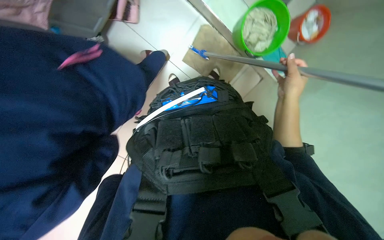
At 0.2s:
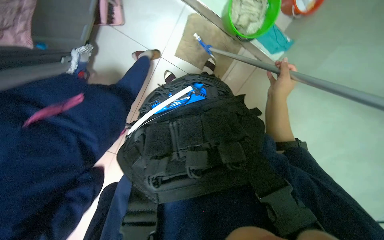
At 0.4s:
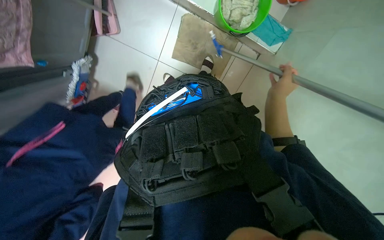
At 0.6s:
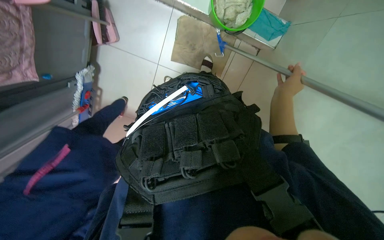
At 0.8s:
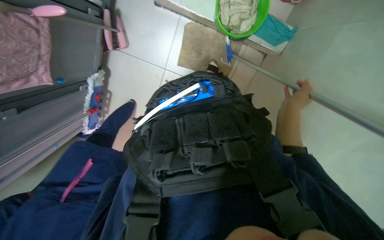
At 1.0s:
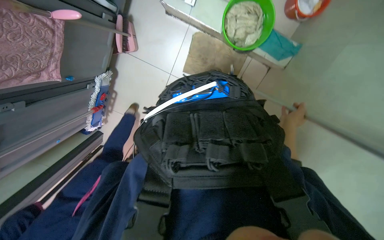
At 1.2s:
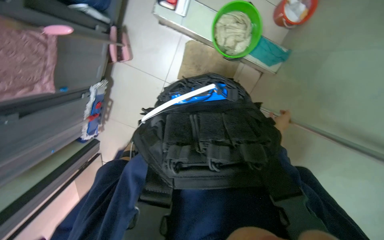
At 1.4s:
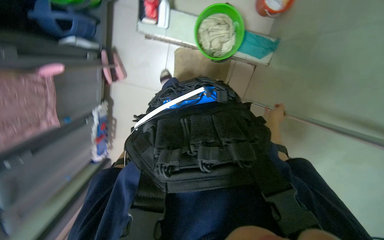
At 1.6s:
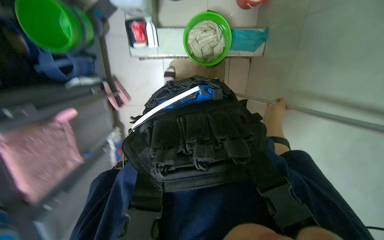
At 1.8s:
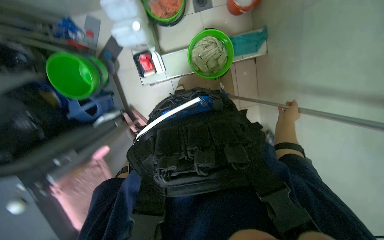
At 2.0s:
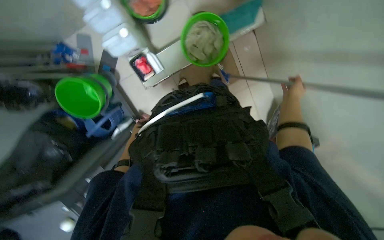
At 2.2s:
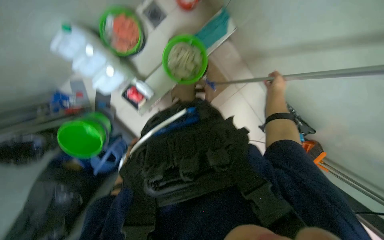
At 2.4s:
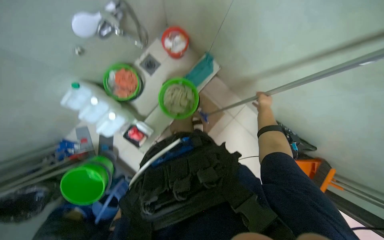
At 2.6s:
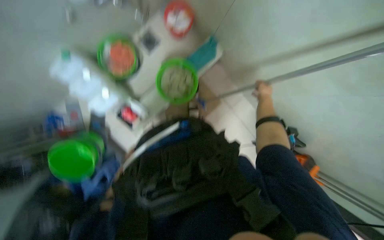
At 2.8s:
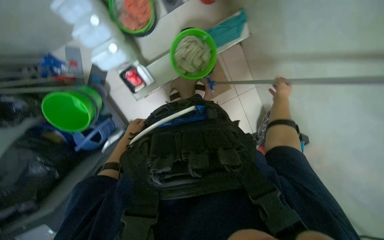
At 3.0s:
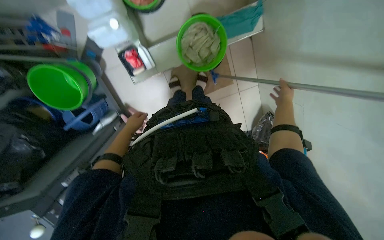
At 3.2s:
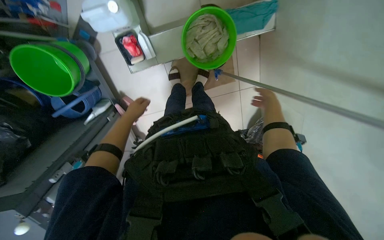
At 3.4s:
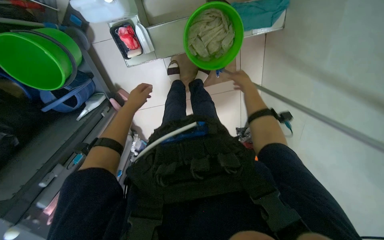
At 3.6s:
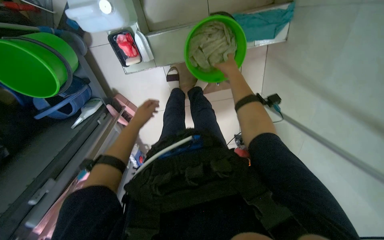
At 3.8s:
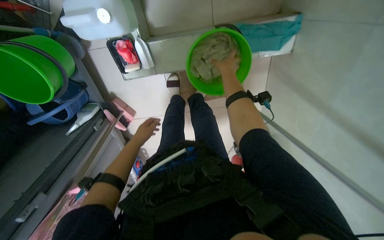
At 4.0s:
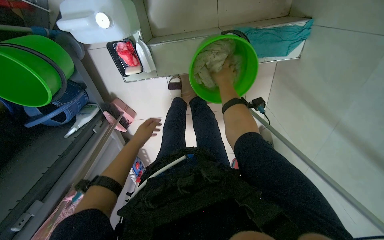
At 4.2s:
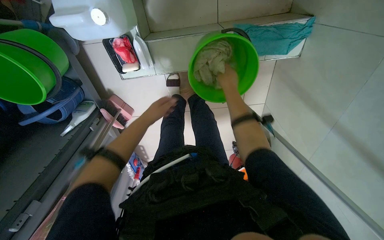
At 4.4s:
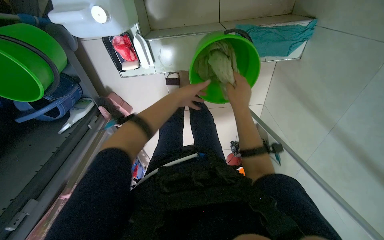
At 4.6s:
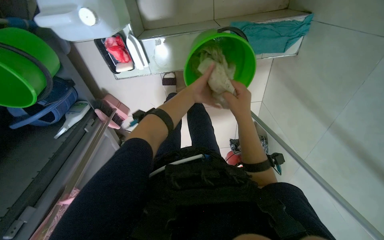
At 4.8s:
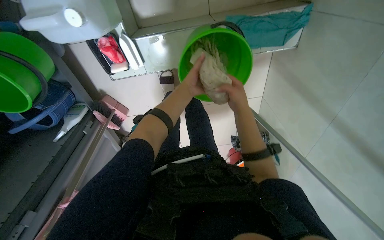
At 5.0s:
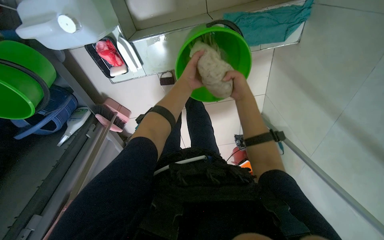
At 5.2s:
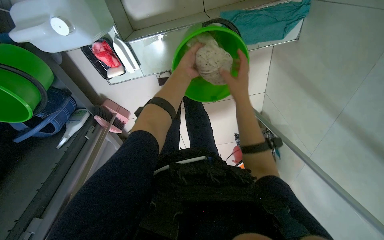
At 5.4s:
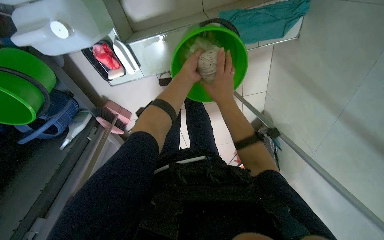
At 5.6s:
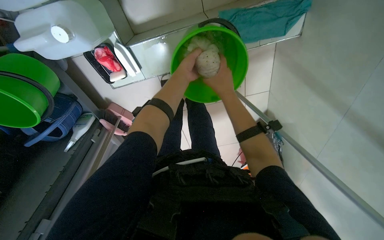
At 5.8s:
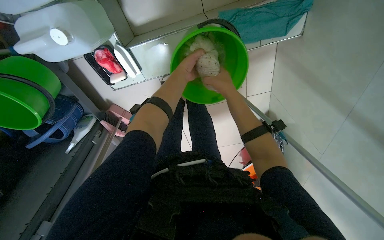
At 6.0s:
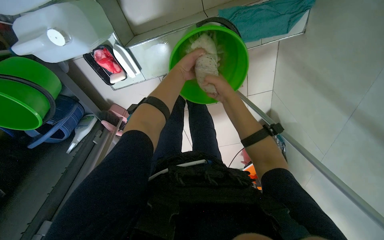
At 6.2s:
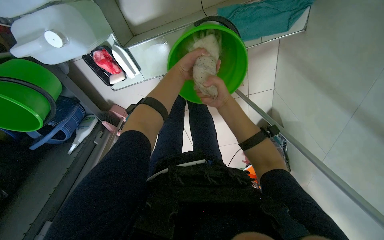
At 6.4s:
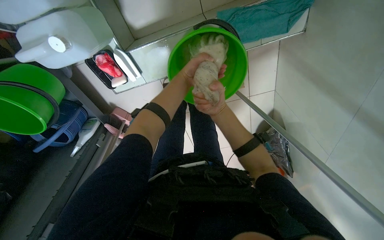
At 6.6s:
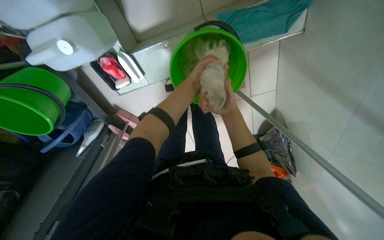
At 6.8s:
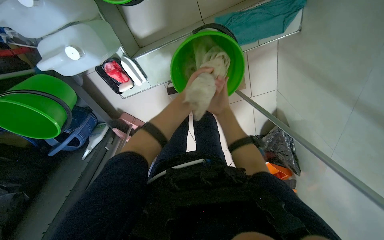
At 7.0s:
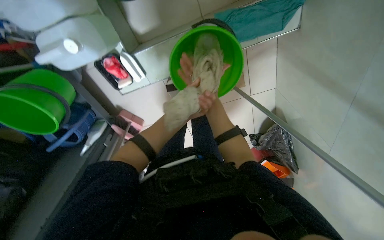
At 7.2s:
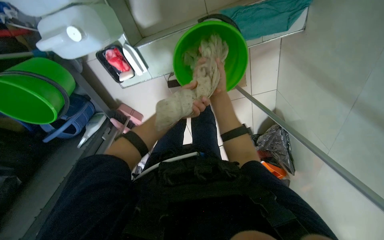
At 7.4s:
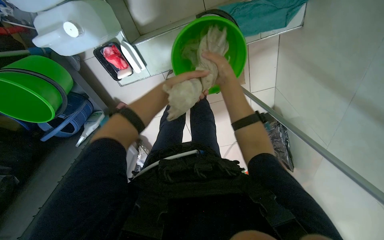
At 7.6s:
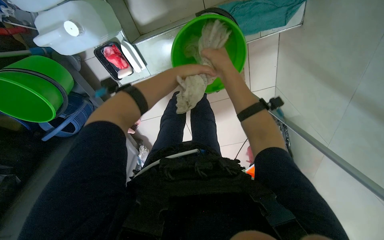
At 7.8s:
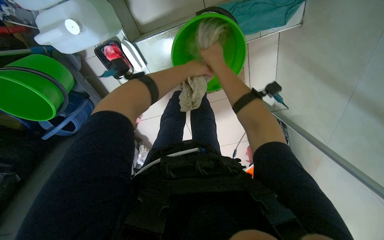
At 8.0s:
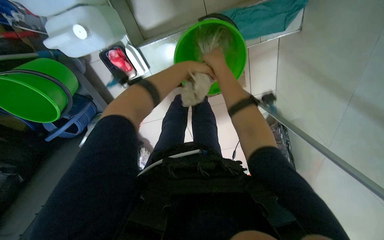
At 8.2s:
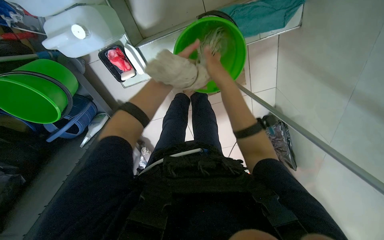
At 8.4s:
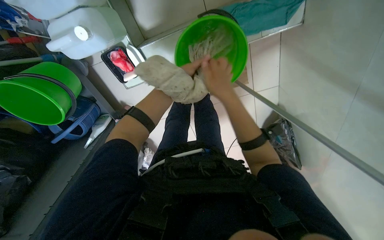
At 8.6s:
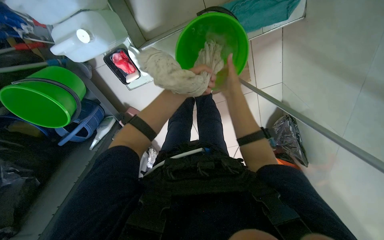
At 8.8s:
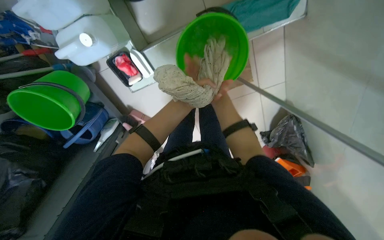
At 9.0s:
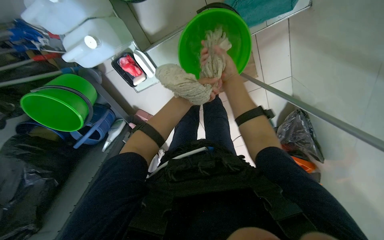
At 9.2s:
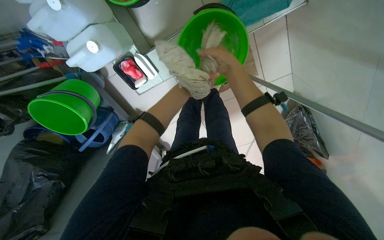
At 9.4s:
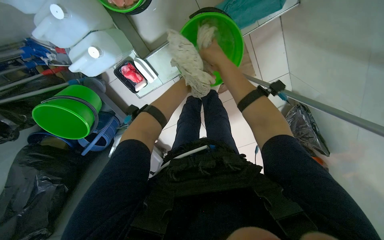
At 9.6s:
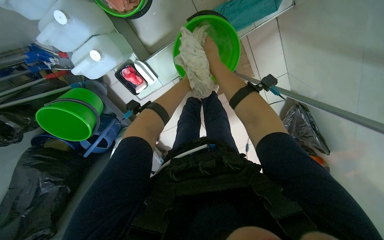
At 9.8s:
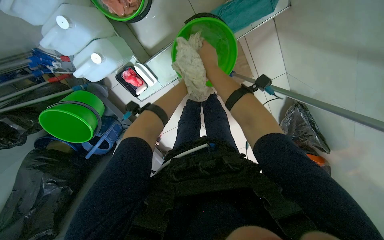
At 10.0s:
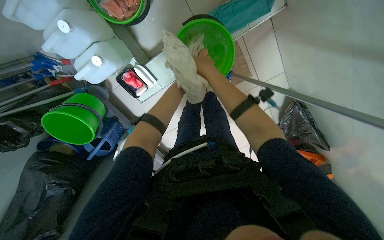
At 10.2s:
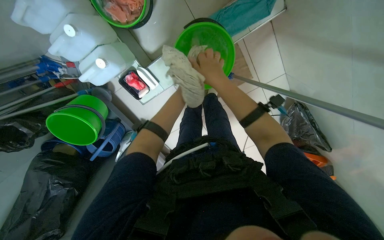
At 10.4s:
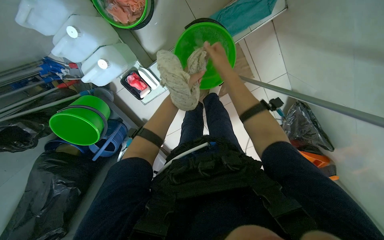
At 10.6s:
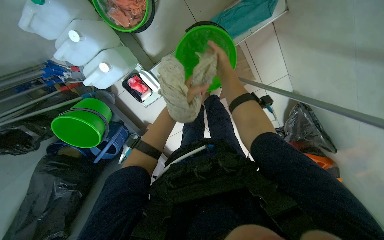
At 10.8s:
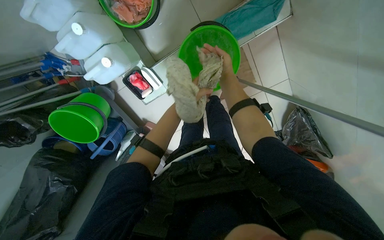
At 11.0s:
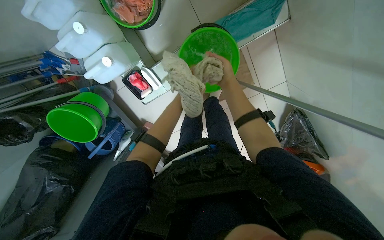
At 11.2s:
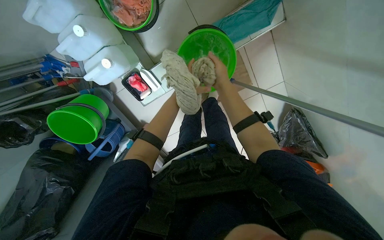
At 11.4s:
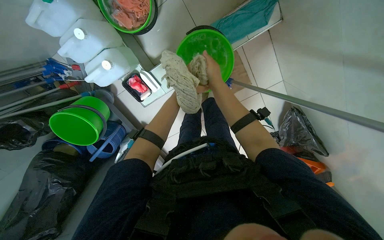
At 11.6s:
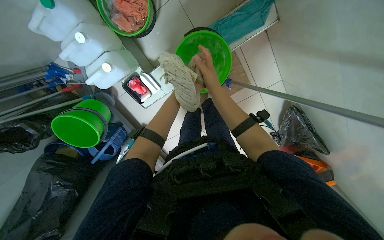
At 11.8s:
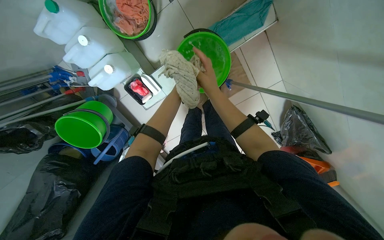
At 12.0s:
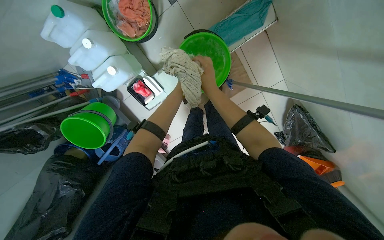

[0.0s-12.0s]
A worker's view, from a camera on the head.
Job: preparing cleaning supplies.
The whole recording: Preparing mop for cleaning. The worker prepares the mop by attaching the head, wetting it in a bucket, and wringing it out.
0.0s to 1.6s: Everything in view rotates about 40 degrees counterclockwise. The right hand travels farther from the camera and down the picture by about 20 cm.
3.0s to 4.4s: The camera is carried about 40 cm. The view tips downward by some 15 degrees.
4.4s to 6.0s: The left hand heads up the picture, covering approximately 10 cm.
6.0s to 7.6s: The right hand goes farther from the camera and returns, about 20 cm each way.
7.6s to 9.0s: The right hand shifts about 10 cm farther from the camera.
9.0s to 10.4s: The right hand goes nearer and farther, about 10 cm each way, reversing 3 times.
10.4s to 12.0s: The right hand heads down the picture, covering about 10 cm.

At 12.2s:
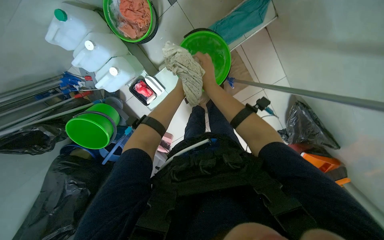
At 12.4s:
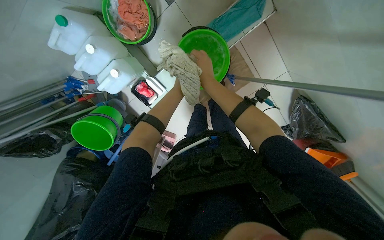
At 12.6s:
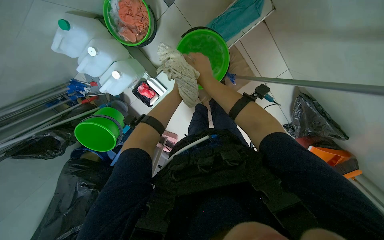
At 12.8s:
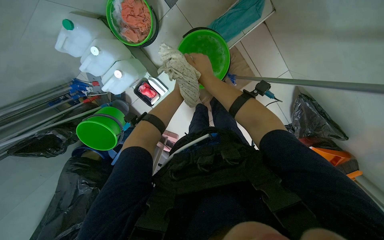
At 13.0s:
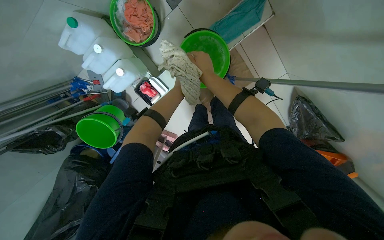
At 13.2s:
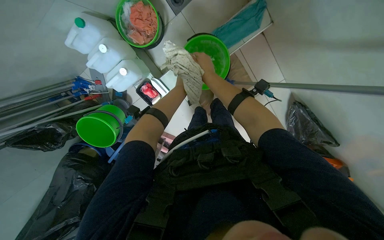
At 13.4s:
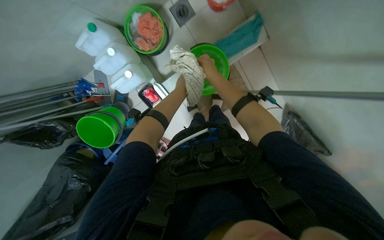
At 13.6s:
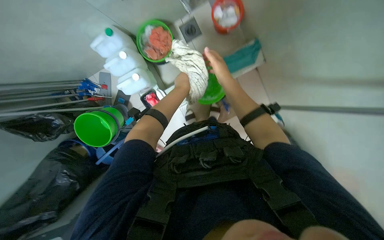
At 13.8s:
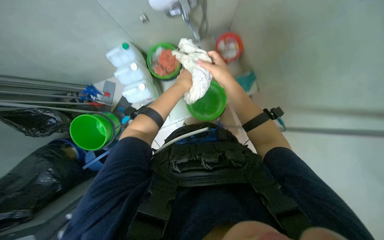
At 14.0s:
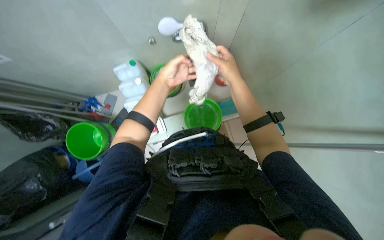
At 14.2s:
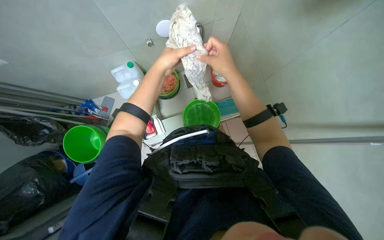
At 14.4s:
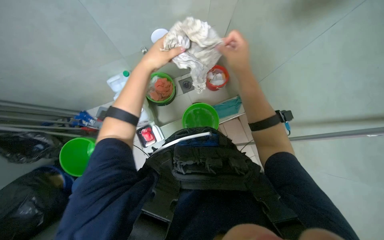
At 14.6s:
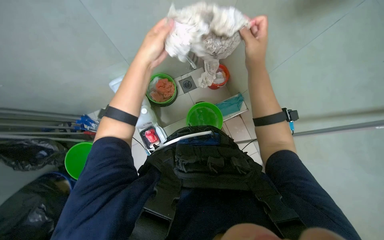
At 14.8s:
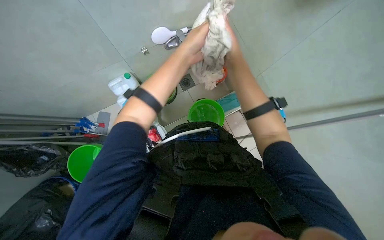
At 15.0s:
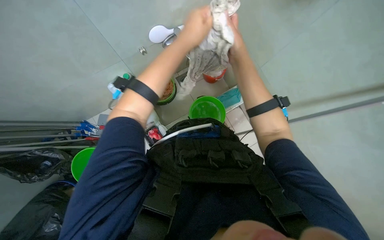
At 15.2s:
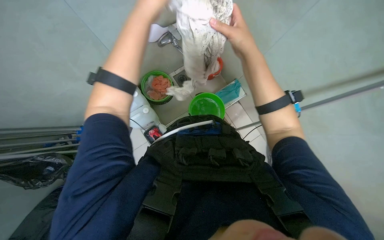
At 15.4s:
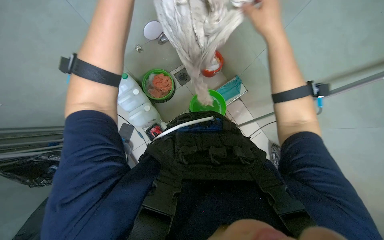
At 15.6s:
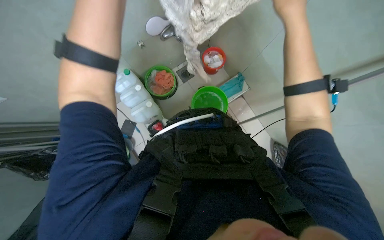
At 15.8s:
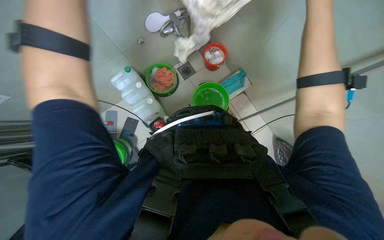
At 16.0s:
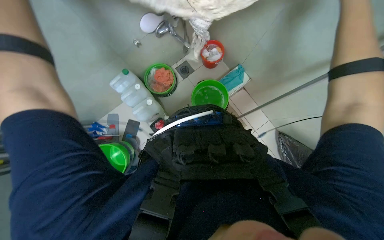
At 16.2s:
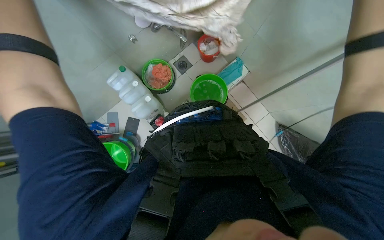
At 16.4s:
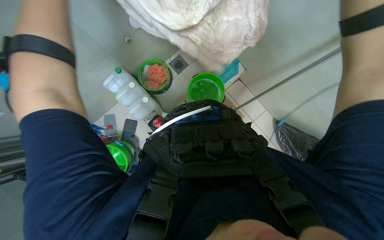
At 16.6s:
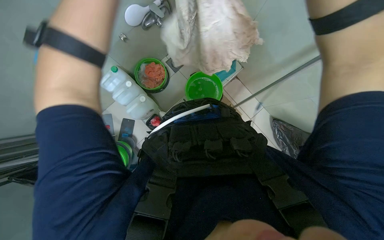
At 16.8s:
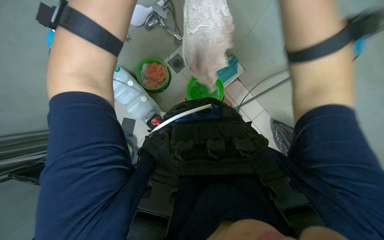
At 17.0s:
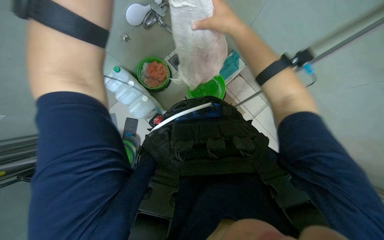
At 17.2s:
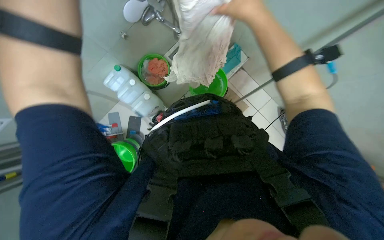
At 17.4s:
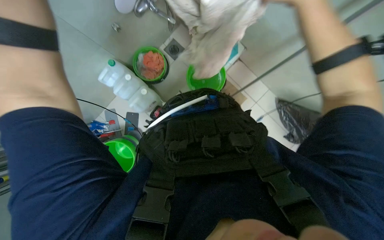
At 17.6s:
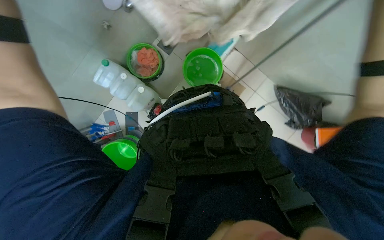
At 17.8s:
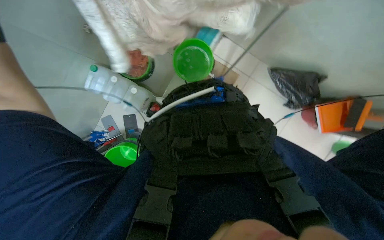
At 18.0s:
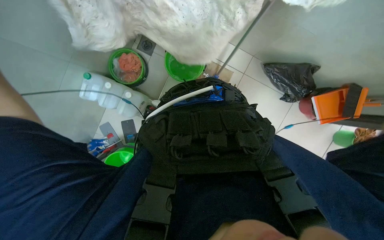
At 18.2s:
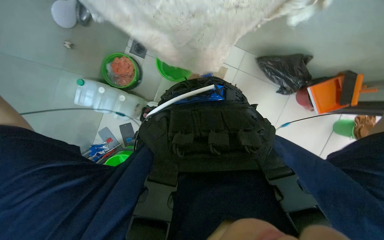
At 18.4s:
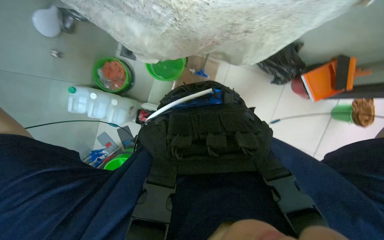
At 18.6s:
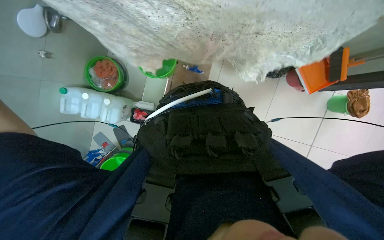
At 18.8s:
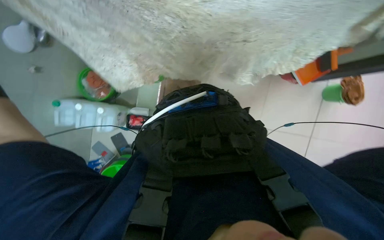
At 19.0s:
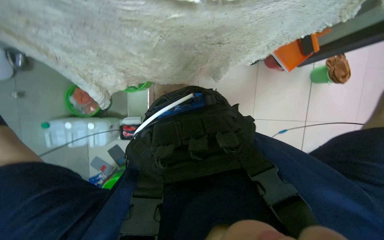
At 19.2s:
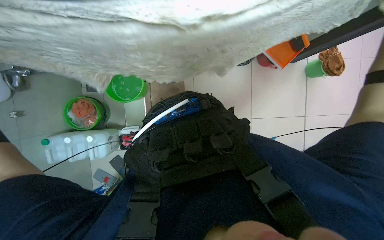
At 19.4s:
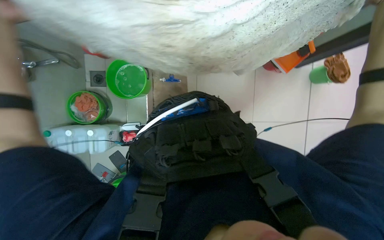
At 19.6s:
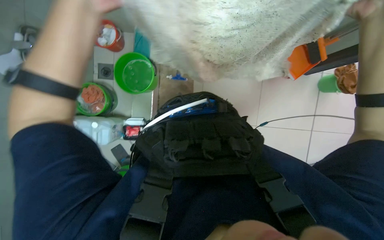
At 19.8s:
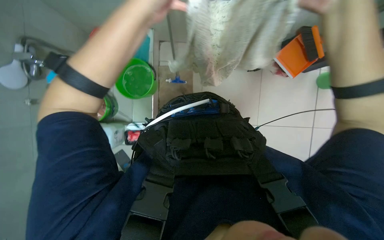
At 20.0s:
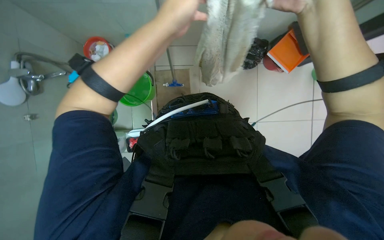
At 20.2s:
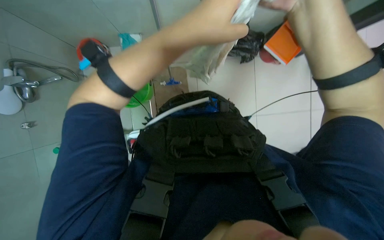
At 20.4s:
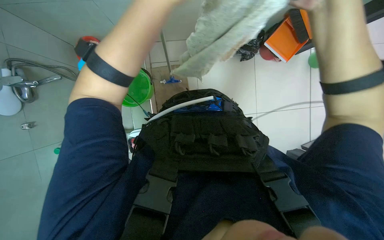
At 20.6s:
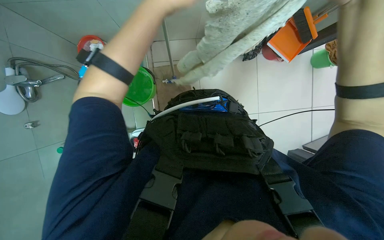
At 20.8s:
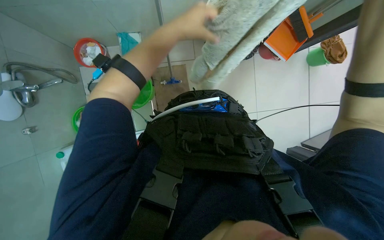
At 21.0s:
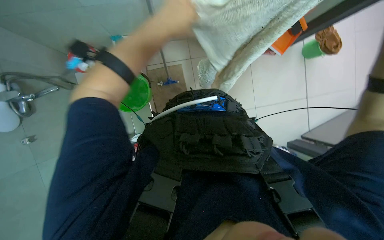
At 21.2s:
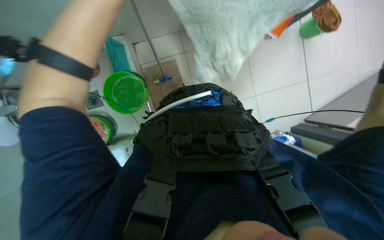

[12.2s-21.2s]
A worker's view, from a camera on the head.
Job: preparing cleaning supplies.
The whole recording: Preparing mop for cleaning. The worker prepares the mop by attaching the head, wetting it in a bucket, and wringing it out.
12.2s to 13.8s: The view tips upward by about 25 degrees.
13.8s to 15.2s: The right hand shifts some 15 cm nearer to the camera.
